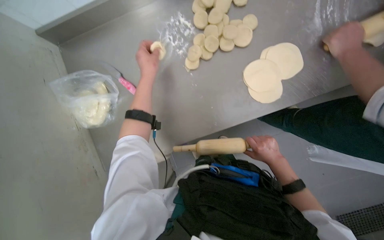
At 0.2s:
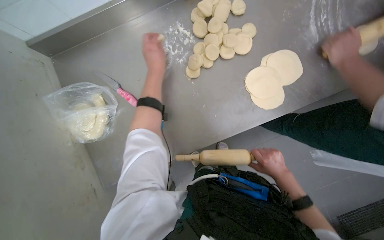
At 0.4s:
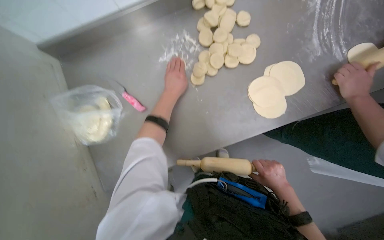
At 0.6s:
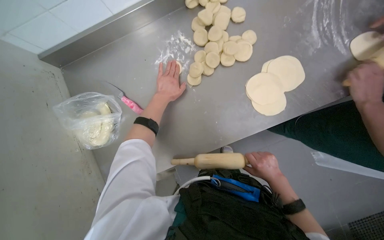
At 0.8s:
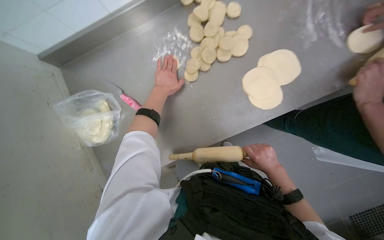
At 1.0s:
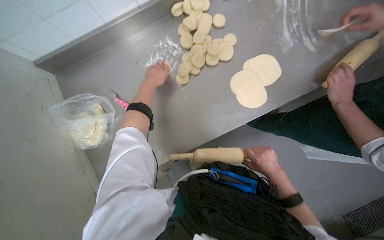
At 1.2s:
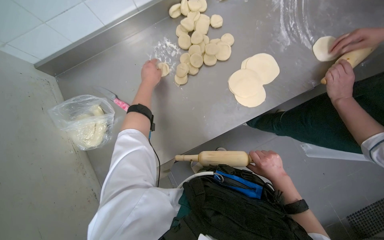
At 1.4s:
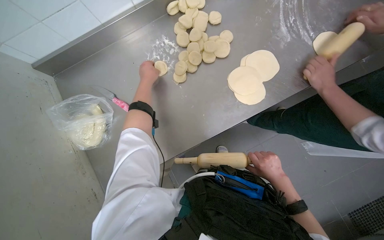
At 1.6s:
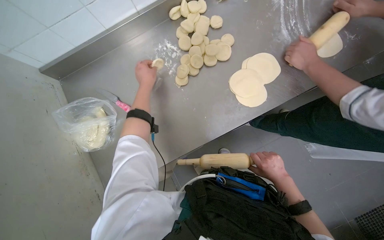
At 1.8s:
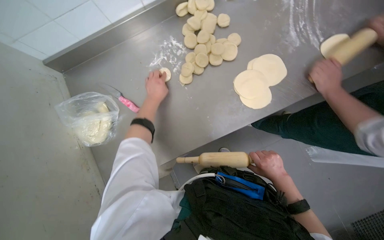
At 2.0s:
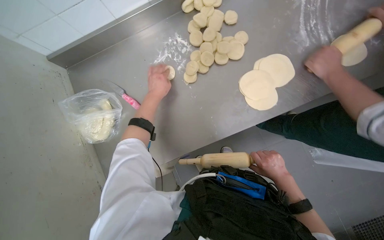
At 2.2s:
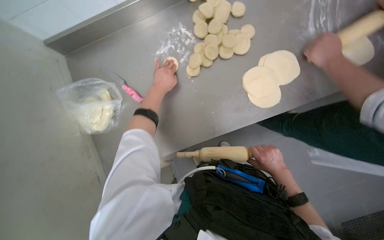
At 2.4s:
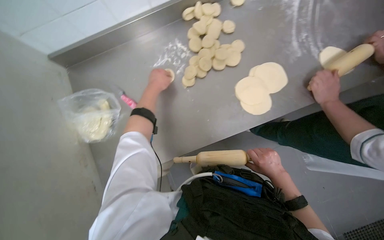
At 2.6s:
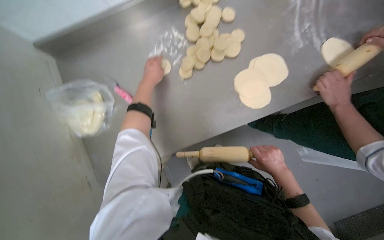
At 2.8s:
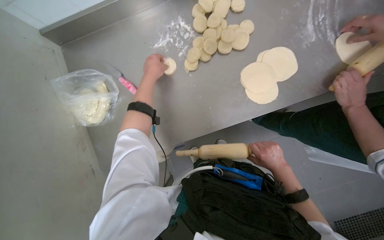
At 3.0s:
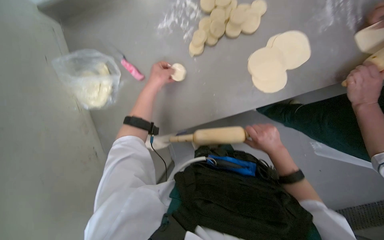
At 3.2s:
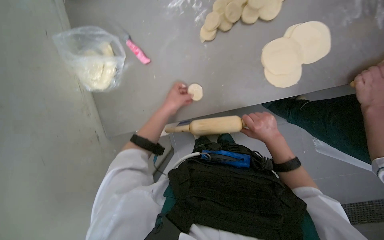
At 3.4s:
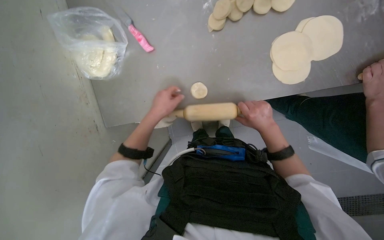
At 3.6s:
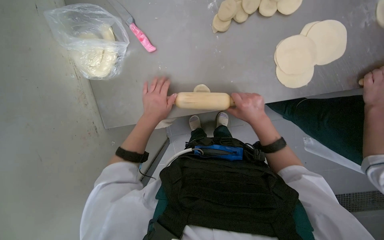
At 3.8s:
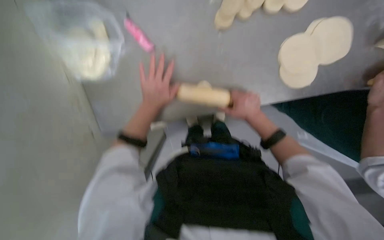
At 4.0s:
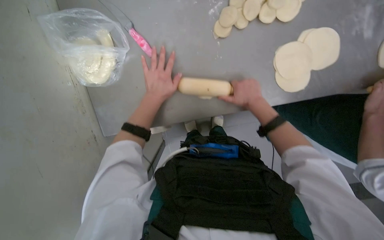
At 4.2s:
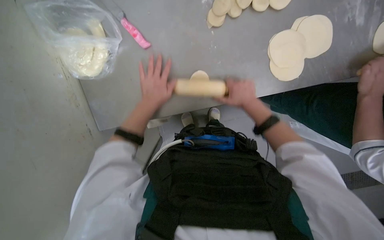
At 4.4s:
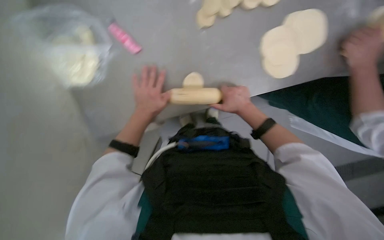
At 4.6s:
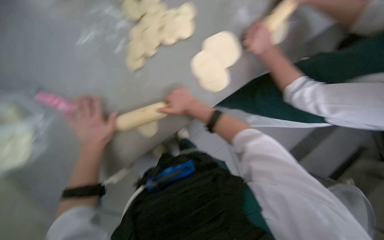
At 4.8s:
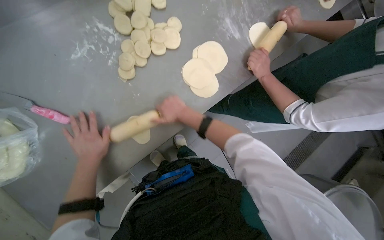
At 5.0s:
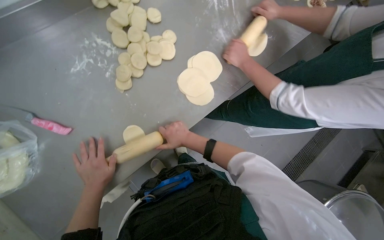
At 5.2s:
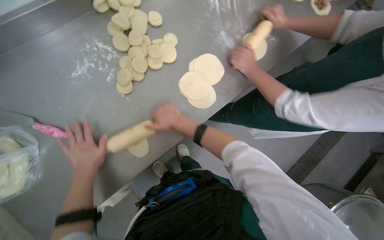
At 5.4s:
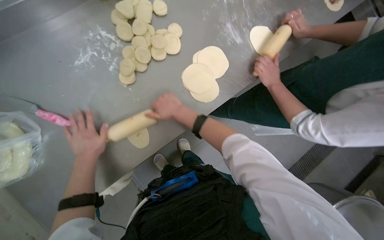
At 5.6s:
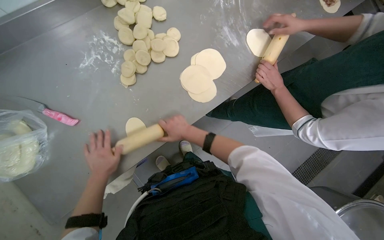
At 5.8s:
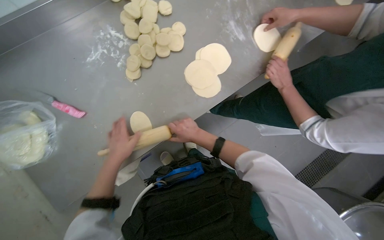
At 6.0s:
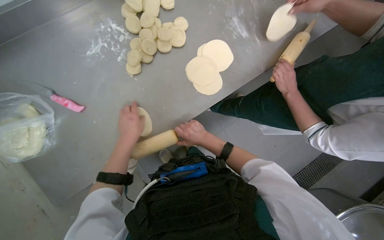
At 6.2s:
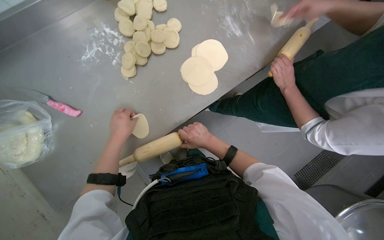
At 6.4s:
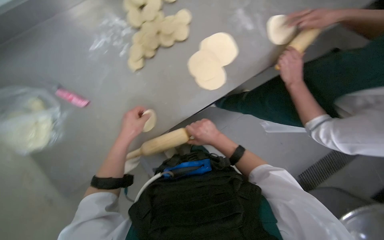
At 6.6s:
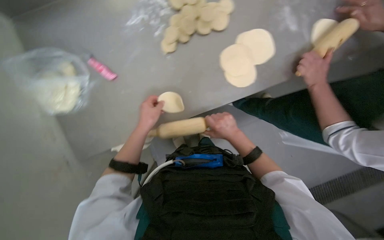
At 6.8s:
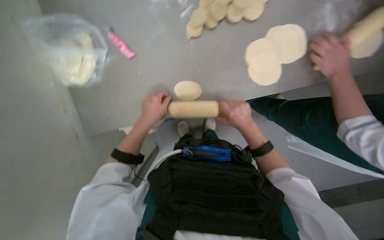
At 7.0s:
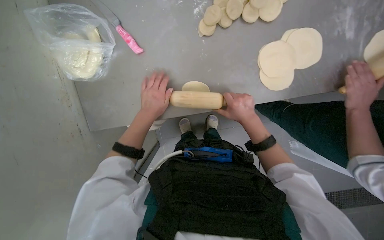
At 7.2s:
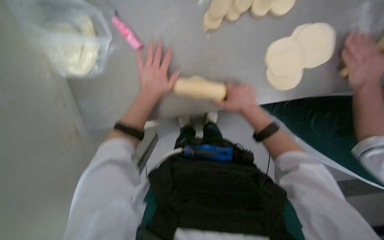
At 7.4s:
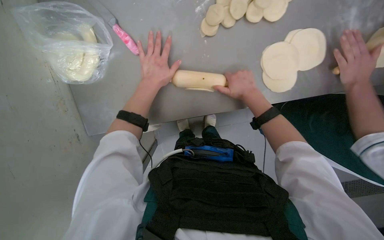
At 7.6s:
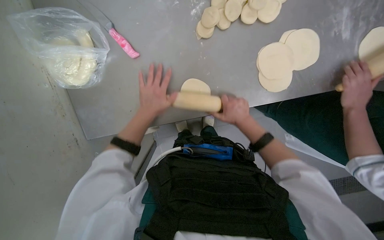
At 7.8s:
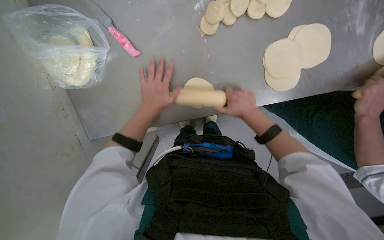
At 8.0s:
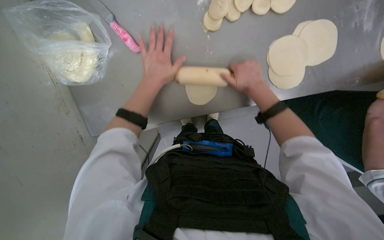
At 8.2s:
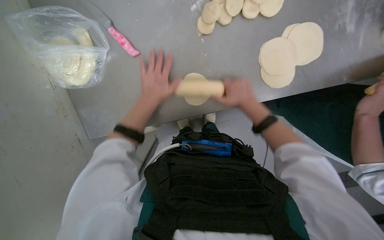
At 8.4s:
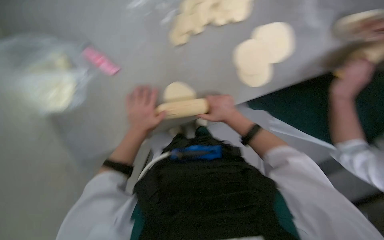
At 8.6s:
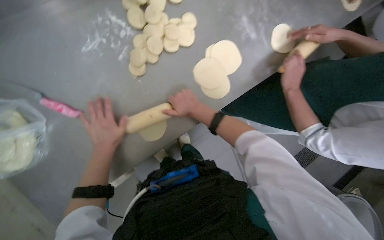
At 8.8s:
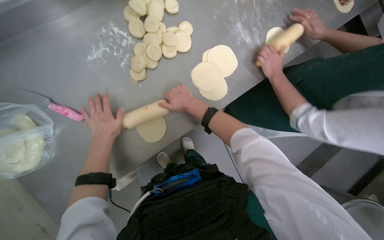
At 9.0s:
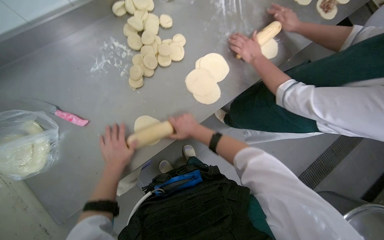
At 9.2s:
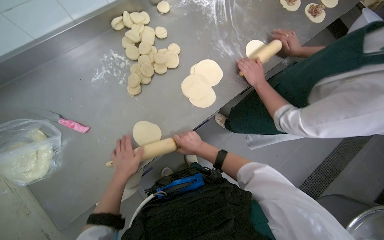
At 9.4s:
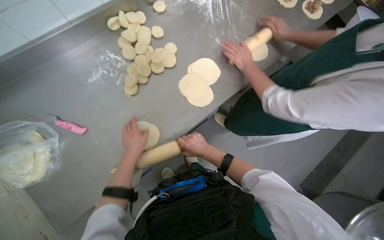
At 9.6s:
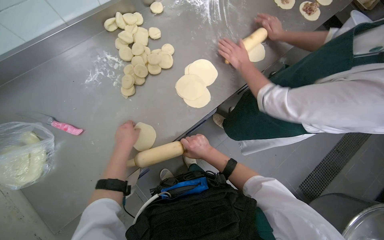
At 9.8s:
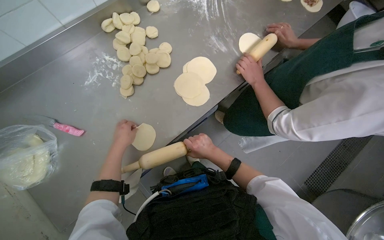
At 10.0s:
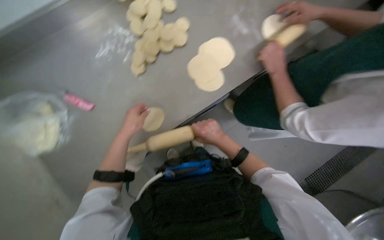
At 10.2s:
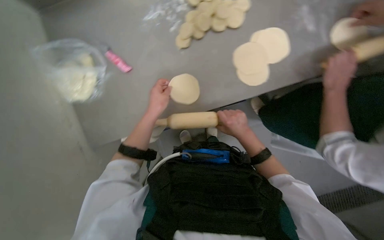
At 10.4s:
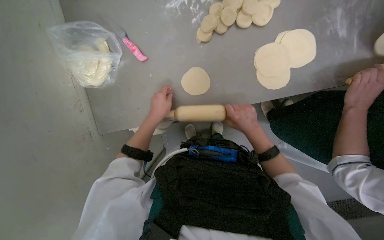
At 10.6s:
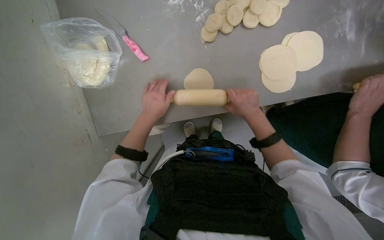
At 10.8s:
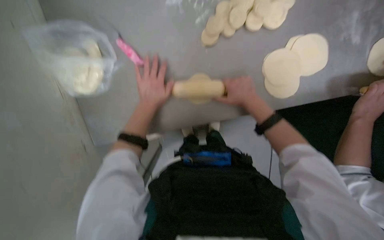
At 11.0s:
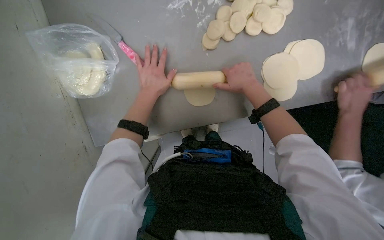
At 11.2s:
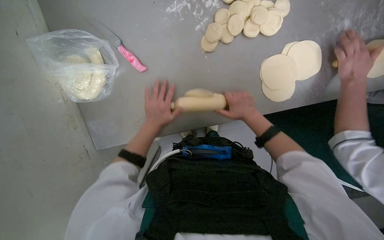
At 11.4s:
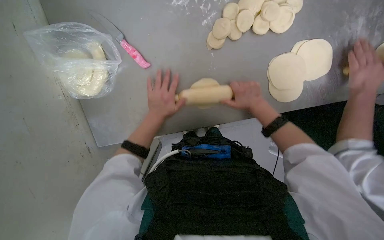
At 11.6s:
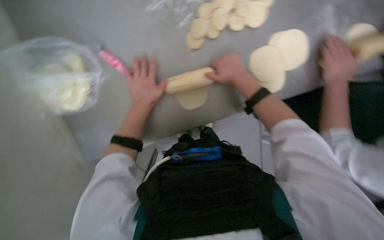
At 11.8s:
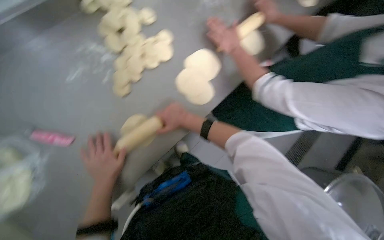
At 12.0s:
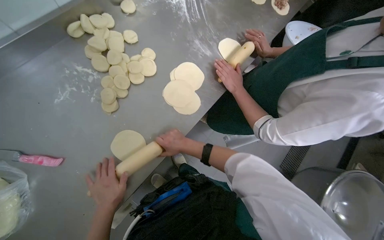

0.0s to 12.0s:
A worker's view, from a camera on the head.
Job: preparing food.
The whole recording: Rolling dough pieces with rolling pin. The worker rolls small pieces of dough into flat circles using a rolling pin on a metal counter.
0.0s to 1.6s: The hands work in one place, with small movements.
3.0s to 4.4s: The left hand is displaced down the picture by some 15 cm, while the right hand moves to the left and up the picture, about 20 cm.
4.4s to 6.0s: The camera pitches upward, by roughly 15 degrees.
6.0s to 7.6s: The view tips downward by roughly 10 degrees.
9.0s to 10.4s: The head rotates about 30 degrees to the left. The view tilts some 15 degrees downward.
10.4s to 12.0s: The head turns to the right by some 40 degrees.

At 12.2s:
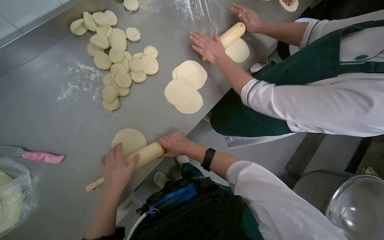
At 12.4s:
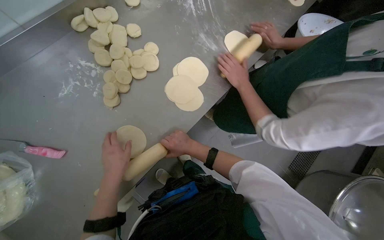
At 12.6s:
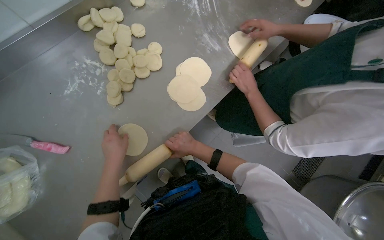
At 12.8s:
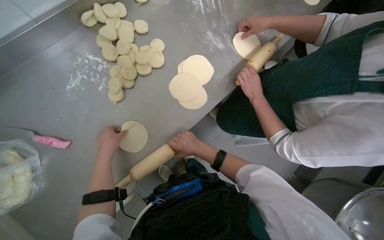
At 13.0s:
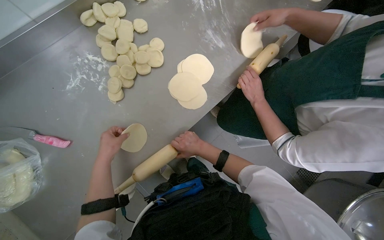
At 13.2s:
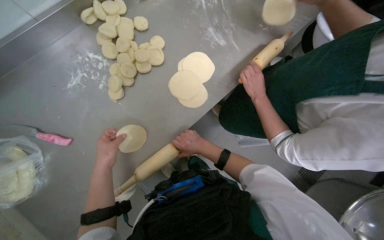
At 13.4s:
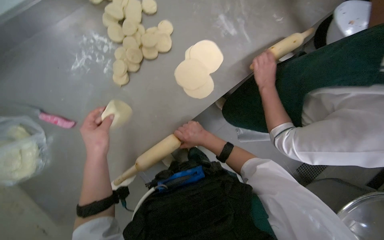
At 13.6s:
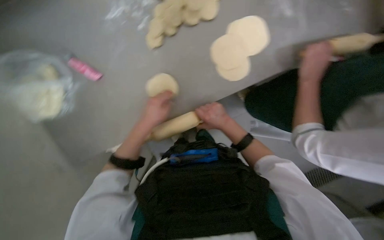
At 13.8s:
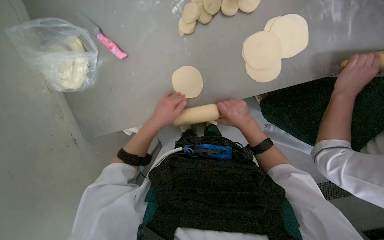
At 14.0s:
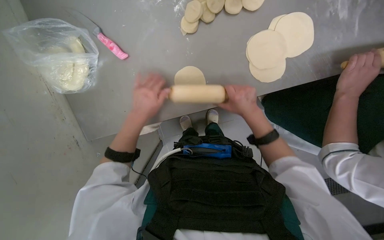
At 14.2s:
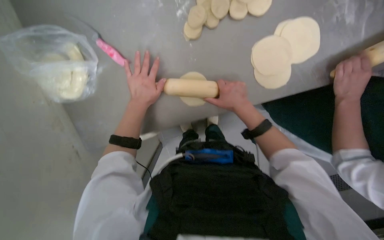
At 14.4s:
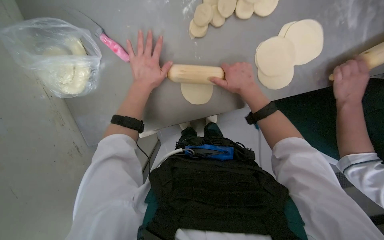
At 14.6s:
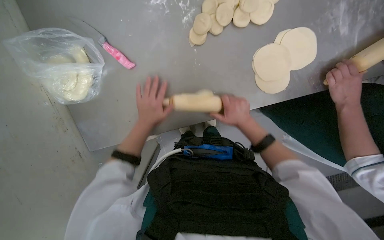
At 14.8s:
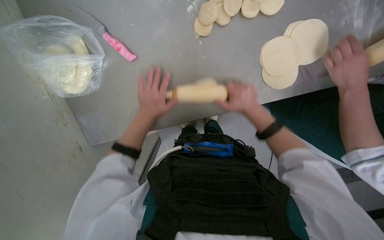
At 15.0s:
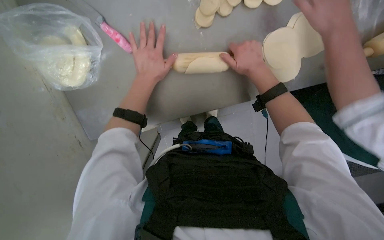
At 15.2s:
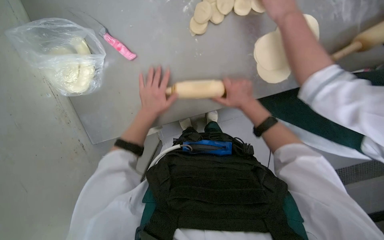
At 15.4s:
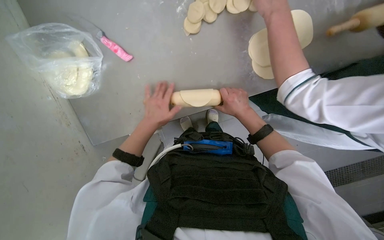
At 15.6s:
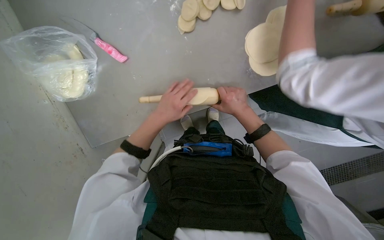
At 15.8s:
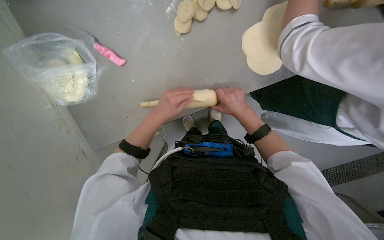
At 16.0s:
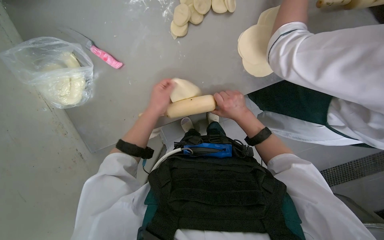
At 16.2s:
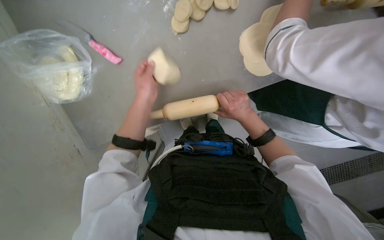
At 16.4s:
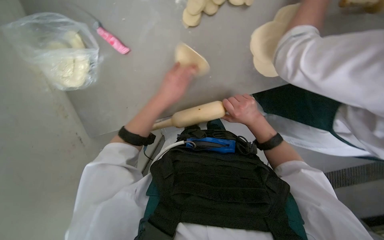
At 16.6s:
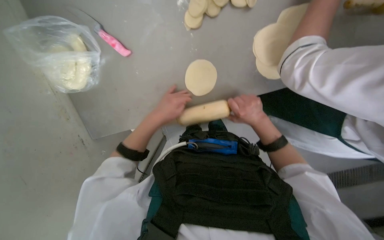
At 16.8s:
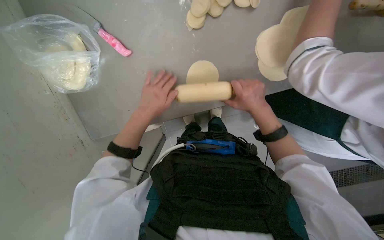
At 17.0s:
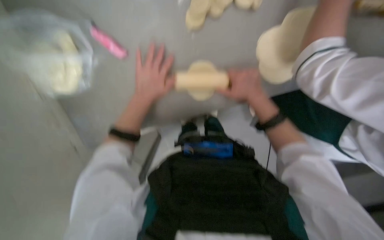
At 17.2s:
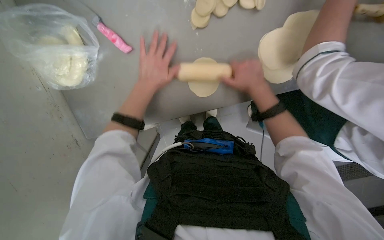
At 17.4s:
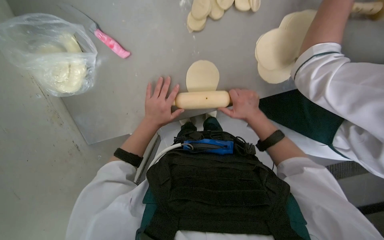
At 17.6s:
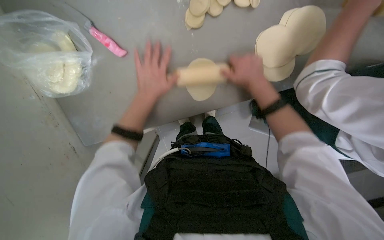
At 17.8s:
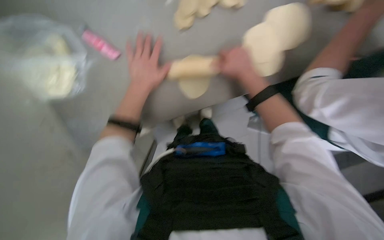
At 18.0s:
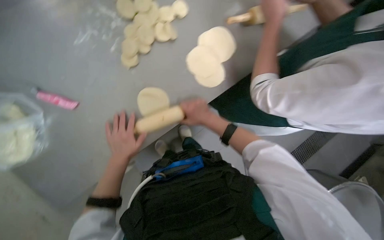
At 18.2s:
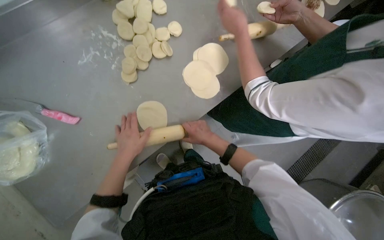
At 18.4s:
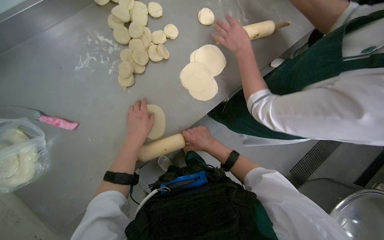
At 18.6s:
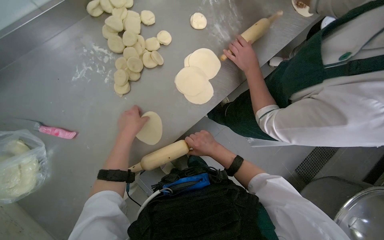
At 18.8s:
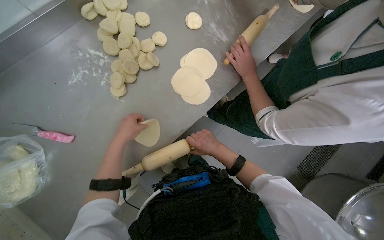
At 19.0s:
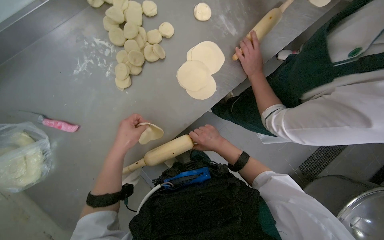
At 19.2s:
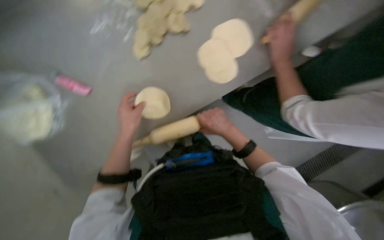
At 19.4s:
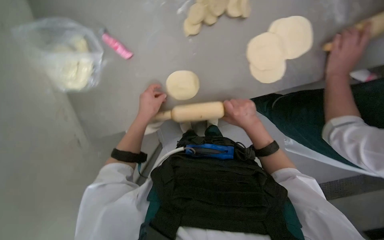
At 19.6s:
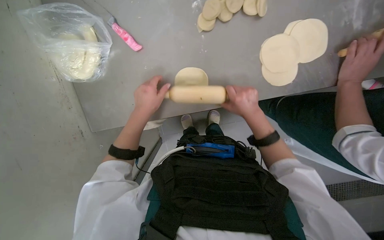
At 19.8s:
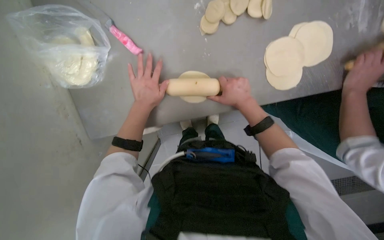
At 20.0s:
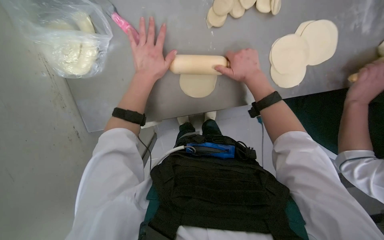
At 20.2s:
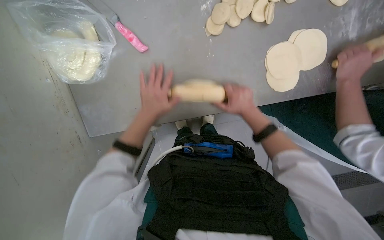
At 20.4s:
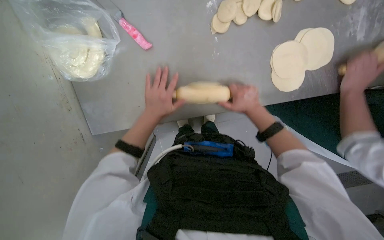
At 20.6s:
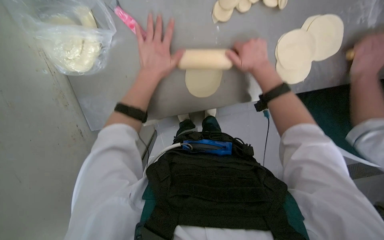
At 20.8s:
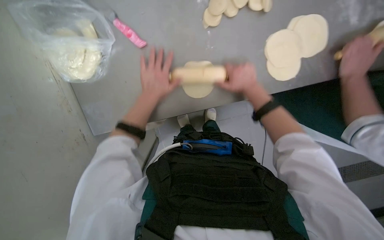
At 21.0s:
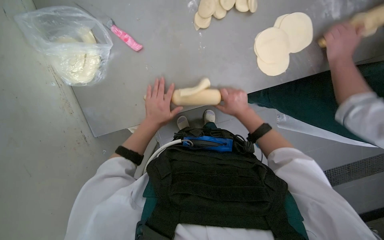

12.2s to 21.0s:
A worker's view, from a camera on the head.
Job: preparing food.
The whole recording: Rolling dough pieces with rolling pin. The worker rolls small pieces of dough into flat circles using a rolling pin on a metal counter.
12.2s to 13.6s: The wearer looks some 25 degrees further to the left. The view tilts roughly 15 degrees downward.
13.6s to 15.2s: The right hand moves up and down the picture over about 15 cm, changing direction 3 times, while the left hand goes up and down the picture, roughly 15 cm each way, reversing 3 times.
16.6s to 18.0s: The right hand swings up and down the picture, about 15 cm each way, with 3 reversals. The left hand swings up and down the picture, about 20 cm each way, with 3 reversals.
18.0s to 19.6s: The wearer's head swings approximately 30 degrees to the left.
19.6s to 21.0s: The right hand moves up and down the picture over roughly 15 cm, changing direction 3 times. Meanwhile the left hand swings up and down the picture, about 15 cm each way, with 3 reversals.
